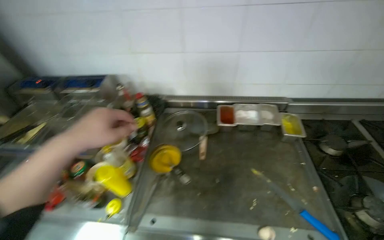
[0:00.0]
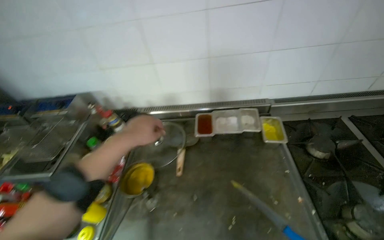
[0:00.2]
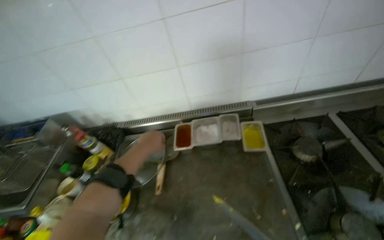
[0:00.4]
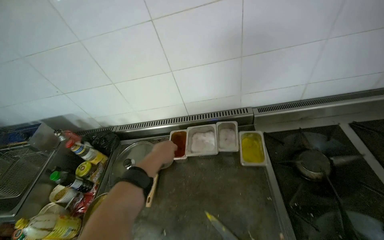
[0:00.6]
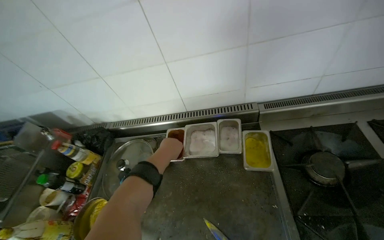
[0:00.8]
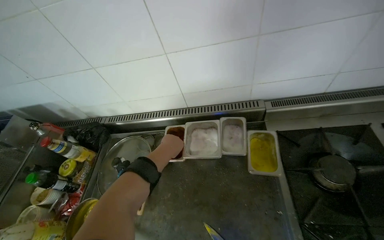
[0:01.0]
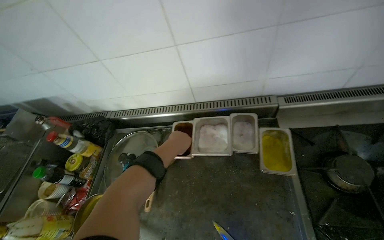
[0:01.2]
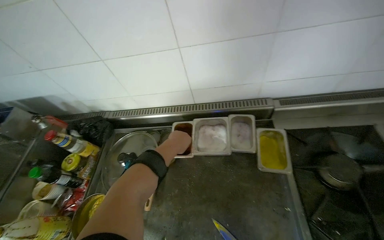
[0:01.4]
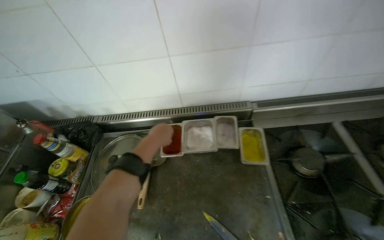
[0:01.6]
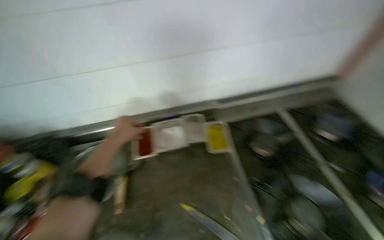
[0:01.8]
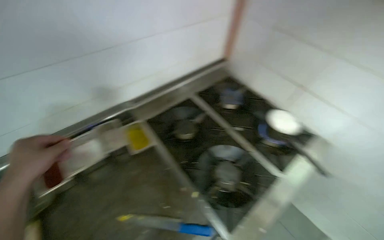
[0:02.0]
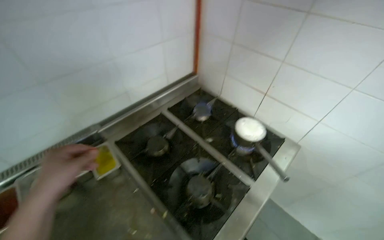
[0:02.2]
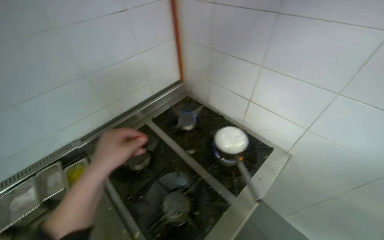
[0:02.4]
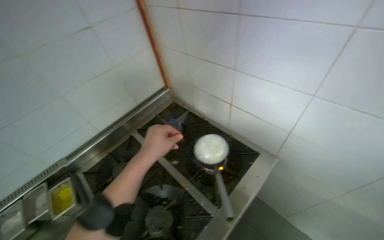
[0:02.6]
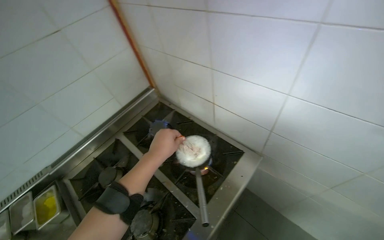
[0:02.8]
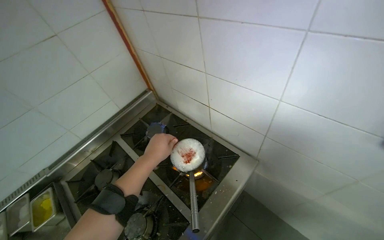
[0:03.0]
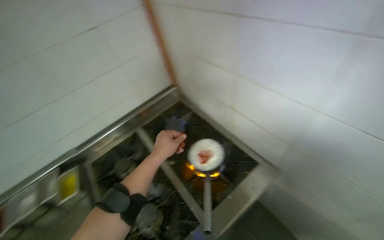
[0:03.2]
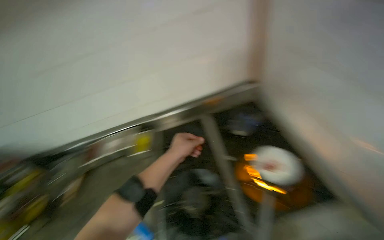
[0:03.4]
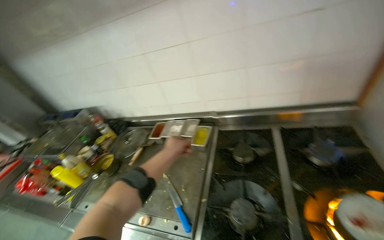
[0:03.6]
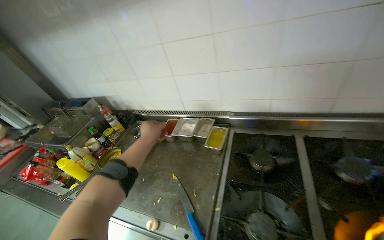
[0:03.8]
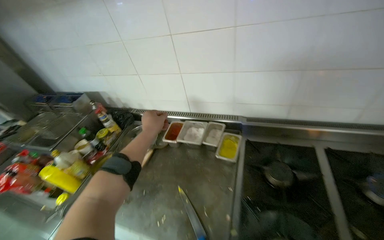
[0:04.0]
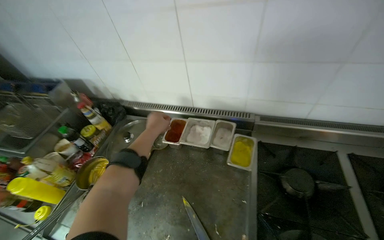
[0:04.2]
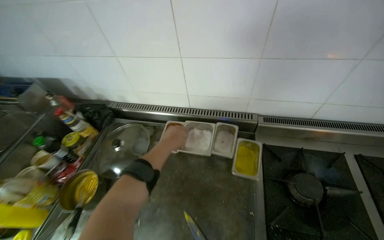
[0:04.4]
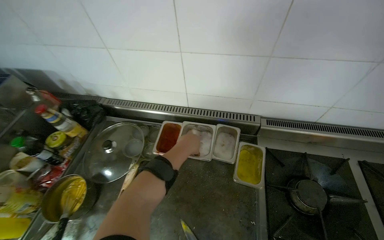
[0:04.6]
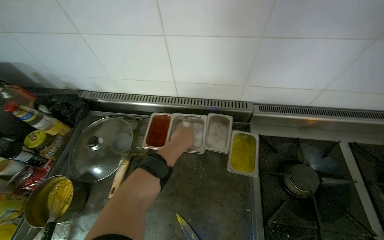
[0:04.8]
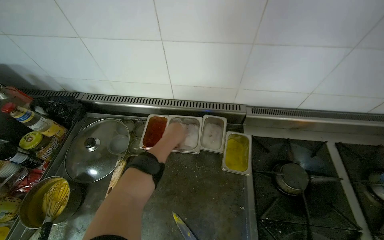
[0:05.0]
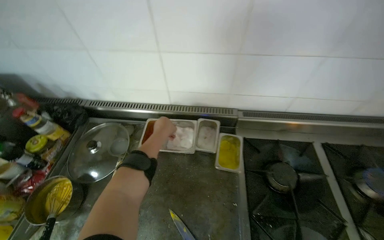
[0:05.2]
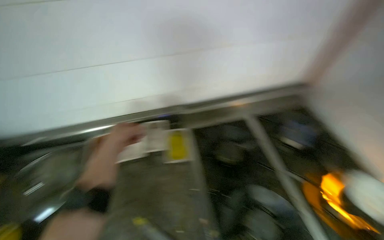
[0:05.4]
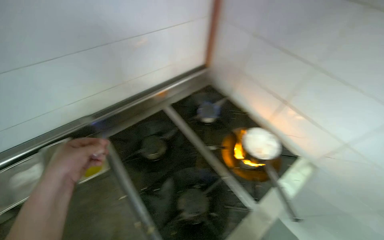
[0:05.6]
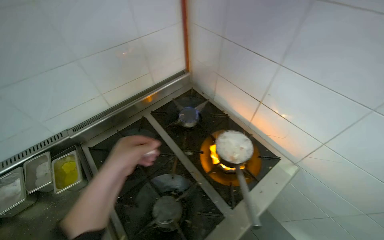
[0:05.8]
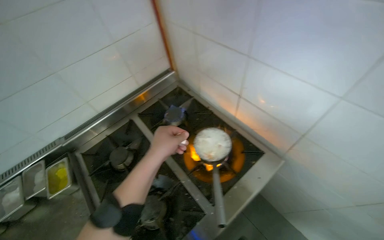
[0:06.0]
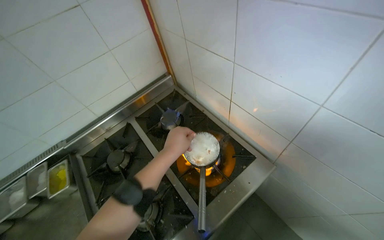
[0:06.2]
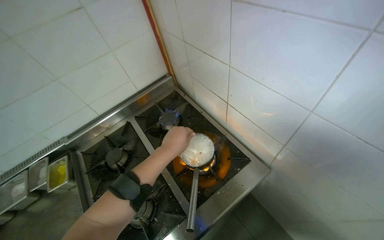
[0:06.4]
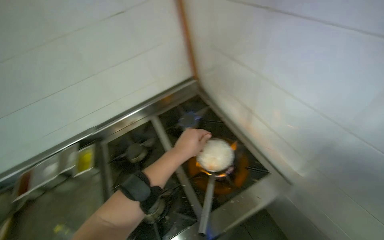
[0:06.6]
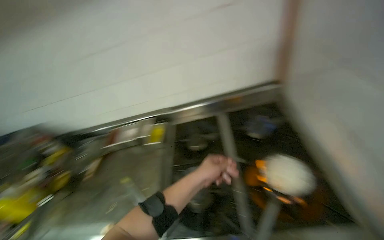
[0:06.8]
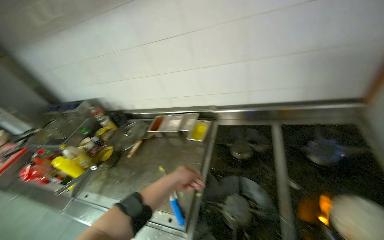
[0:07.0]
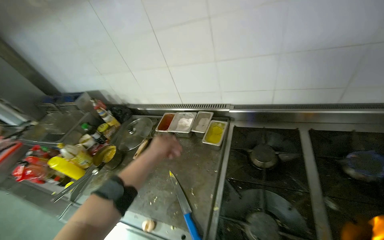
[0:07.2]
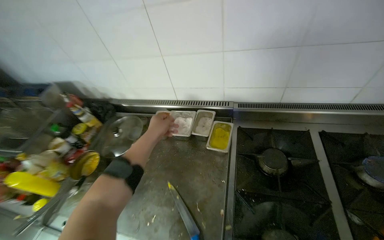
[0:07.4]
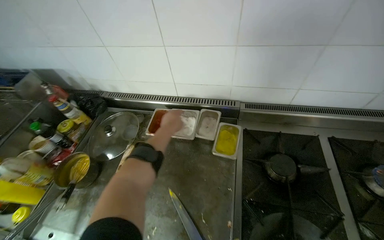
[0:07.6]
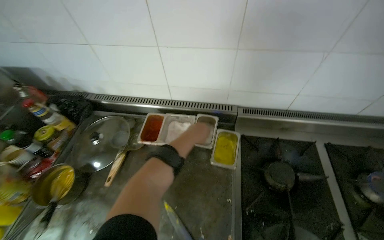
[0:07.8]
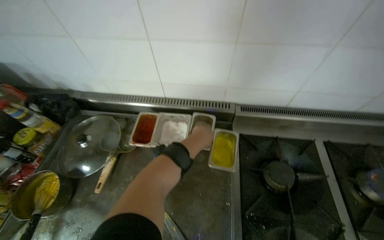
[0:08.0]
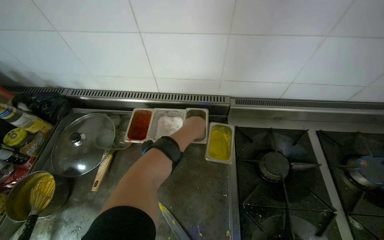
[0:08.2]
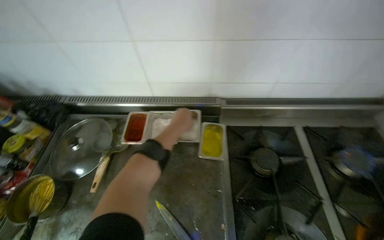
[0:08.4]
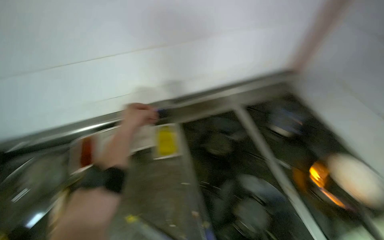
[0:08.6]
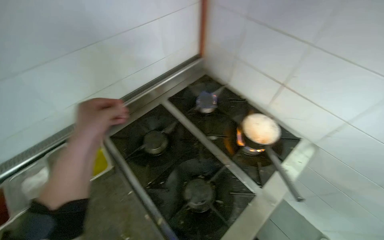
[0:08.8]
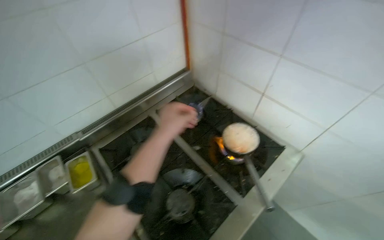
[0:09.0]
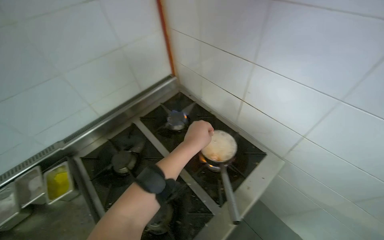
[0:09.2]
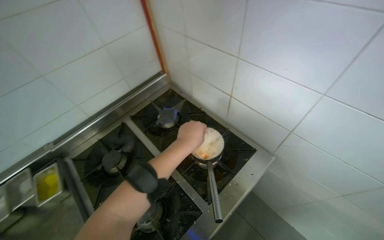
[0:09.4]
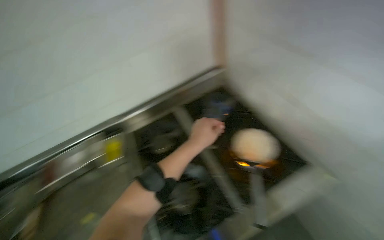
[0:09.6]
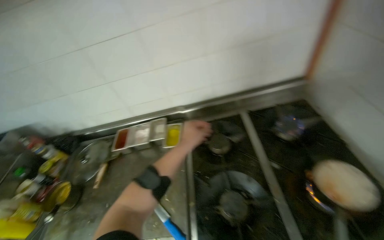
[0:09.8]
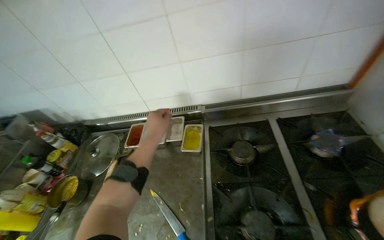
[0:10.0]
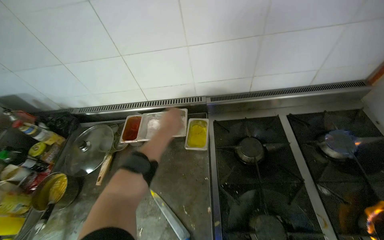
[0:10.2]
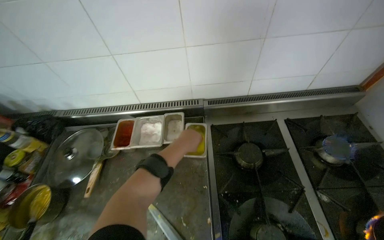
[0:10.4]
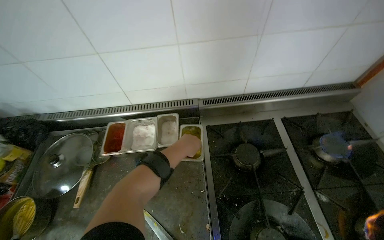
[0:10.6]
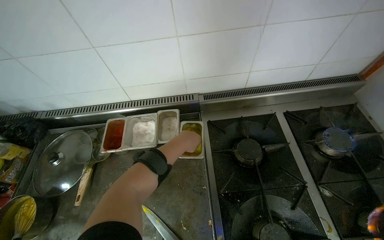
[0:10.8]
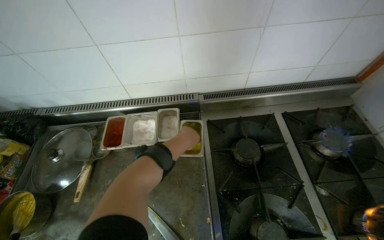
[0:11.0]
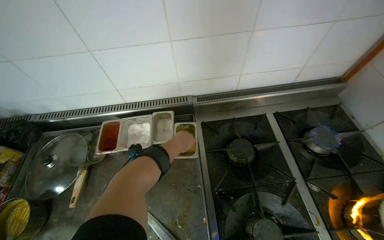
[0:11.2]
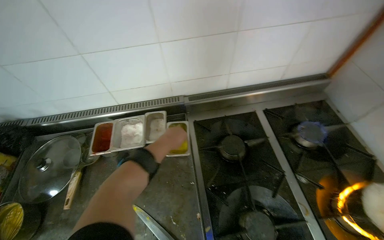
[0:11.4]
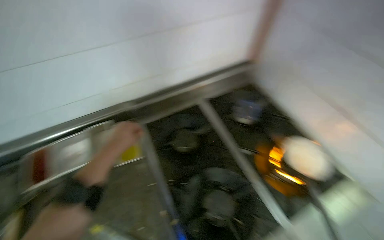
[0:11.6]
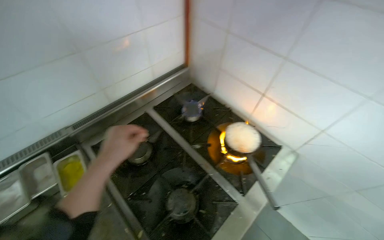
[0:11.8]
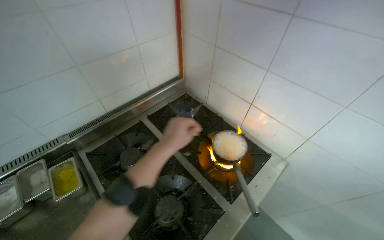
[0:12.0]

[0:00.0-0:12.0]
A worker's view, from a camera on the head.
Job: preparing food.
The whole recording: Preparing and serving instant noodles. The worker adds ingredients, stirs, and serves the instant noodles into a bowl.
0:00.0 to 0:01.6: The wearer moves approximately 40 cm.
0:01.6 to 0:03.0: The wearer moves some 80 cm. The head rotates roughly 45 degrees to the right.
0:03.0 to 0:04.4: The wearer moves about 80 cm. The head turns to the left by approximately 60 degrees. The camera pitches downward, by some 15 degrees.
0:04.4 to 0:06.0: The camera is carried some 60 cm. The head rotates some 50 degrees to the right.
0:06.0 to 0:07.6: The wearer moves about 50 cm. The head rotates some 50 degrees to the left.
0:07.6 to 0:09.0: The wearer's head swings roughly 55 degrees to the right.
0:09.0 to 0:10.4: The left hand goes about 35 cm farther from the camera.
0:10.4 to 0:12.0: The wearer looks approximately 40 degrees further to the right.

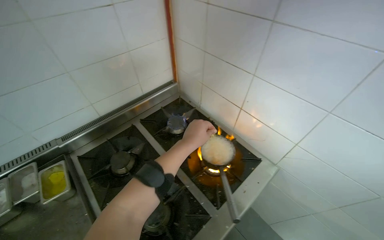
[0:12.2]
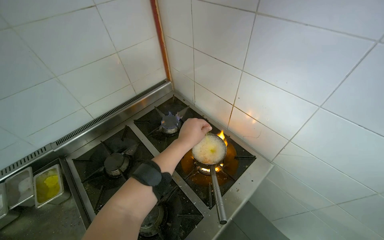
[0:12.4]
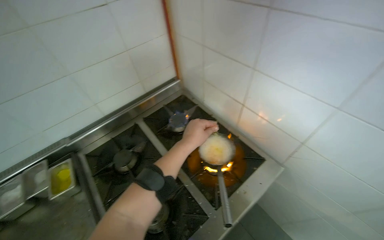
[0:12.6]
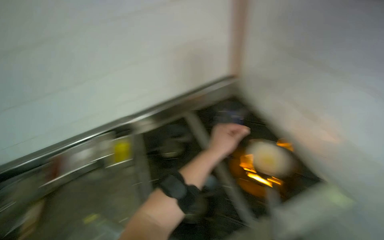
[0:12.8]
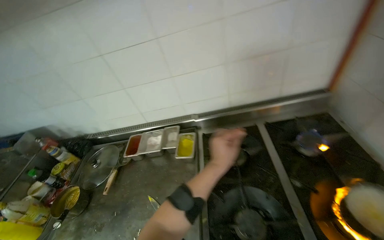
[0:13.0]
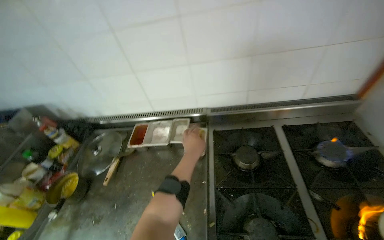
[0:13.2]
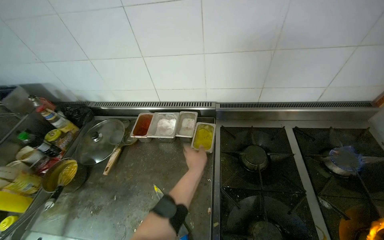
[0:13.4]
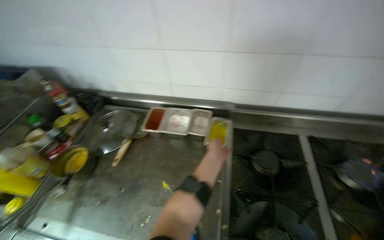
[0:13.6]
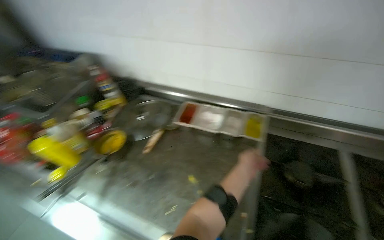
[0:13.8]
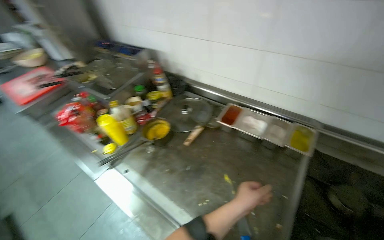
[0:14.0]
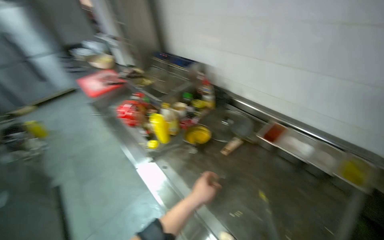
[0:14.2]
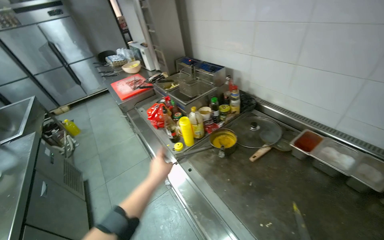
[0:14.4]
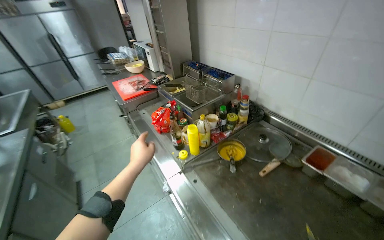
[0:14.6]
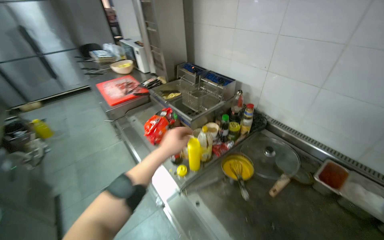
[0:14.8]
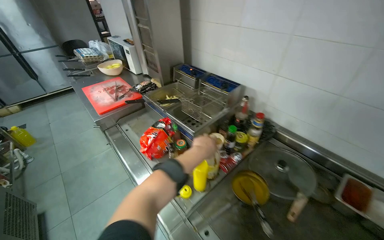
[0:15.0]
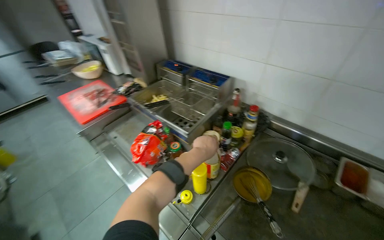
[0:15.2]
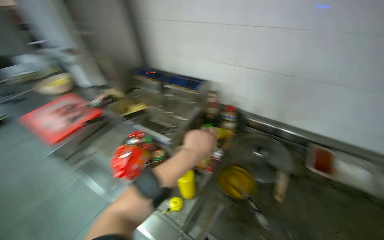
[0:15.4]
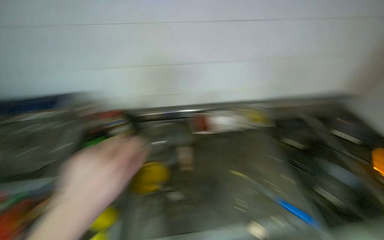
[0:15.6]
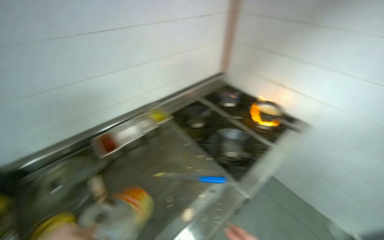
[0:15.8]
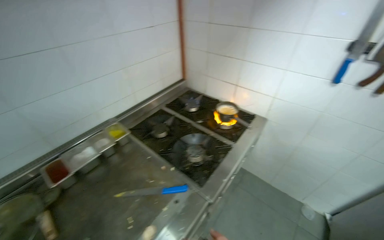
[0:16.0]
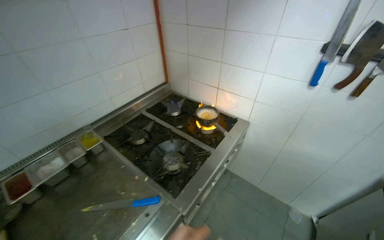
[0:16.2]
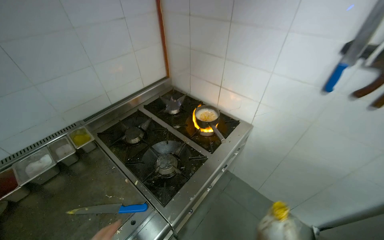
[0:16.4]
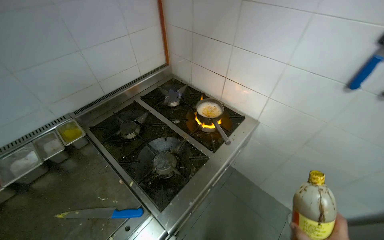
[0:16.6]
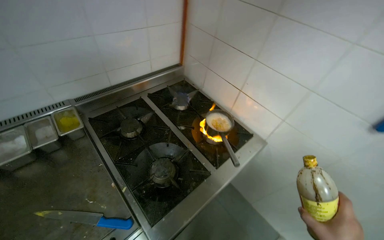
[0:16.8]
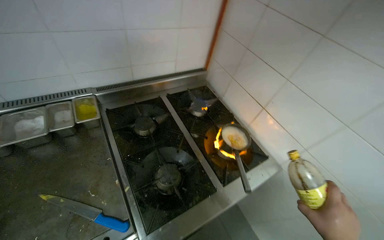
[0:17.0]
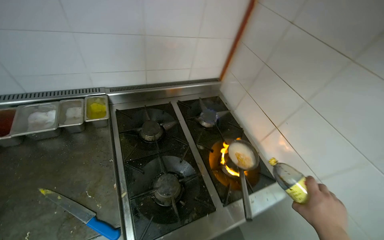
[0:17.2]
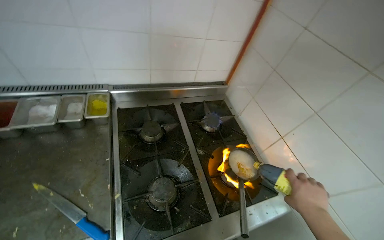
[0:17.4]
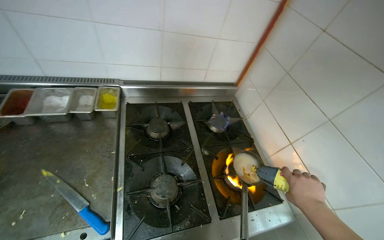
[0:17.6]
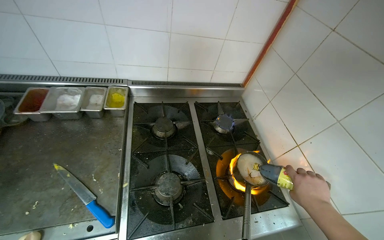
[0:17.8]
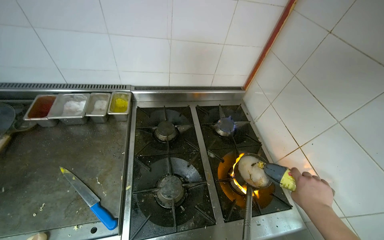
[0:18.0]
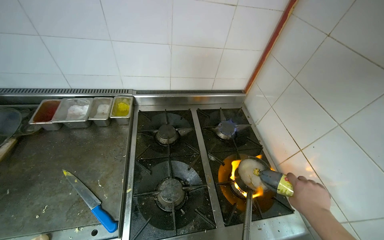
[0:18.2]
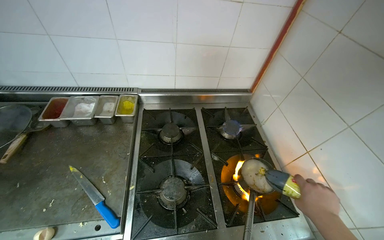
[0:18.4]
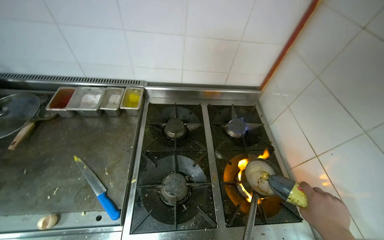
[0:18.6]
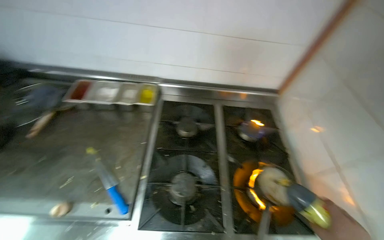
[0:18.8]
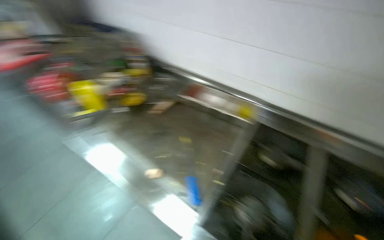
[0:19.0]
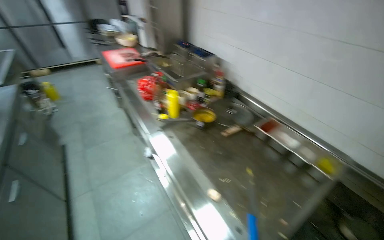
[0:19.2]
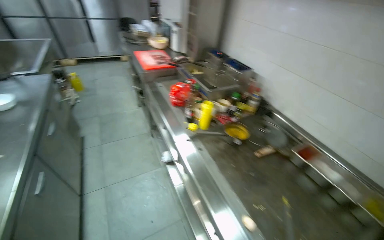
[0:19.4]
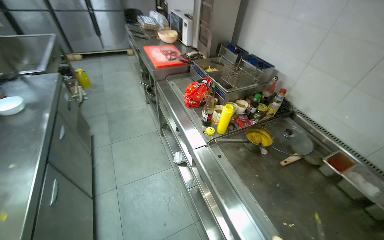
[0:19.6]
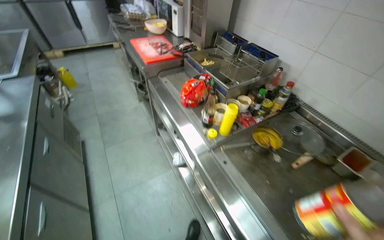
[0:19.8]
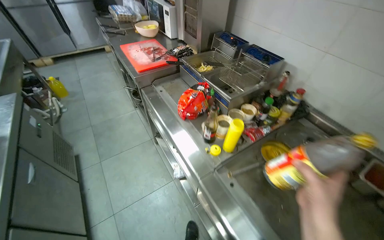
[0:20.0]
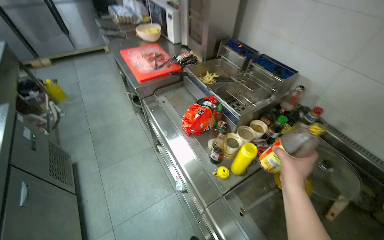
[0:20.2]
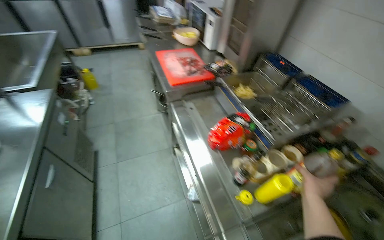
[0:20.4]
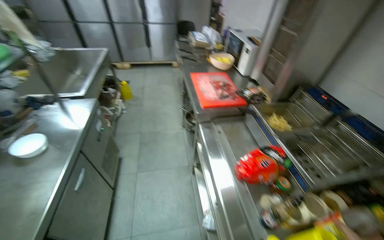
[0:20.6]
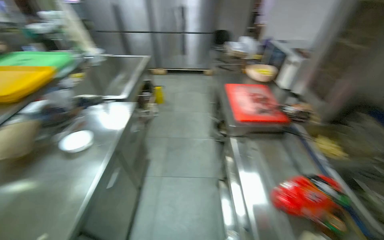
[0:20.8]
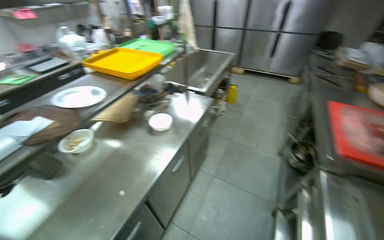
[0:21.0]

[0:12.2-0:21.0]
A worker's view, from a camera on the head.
Job: preparing food.
The whole recording: Preparing and serving instant noodles. The worker adds ingredients, stirs, and serves the instant noodles into a bowl.
0:12.2 to 0:13.6: The head rotates some 55 degrees to the left.
0:13.6 to 0:15.2: The wearer moves some 70 cm. The wearer's head swings some 30 degrees to the left.
0:15.2 to 0:16.6: The wearer moves about 70 cm. The wearer looks some 75 degrees further to the right.
0:16.6 to 0:18.0: The wearer looks approximately 35 degrees further to the left. The wearer looks roughly 15 degrees further upward.
0:18.0 to 0:19.6: The camera travels about 70 cm. The wearer looks roughly 75 degrees further to the left.
0:19.6 to 0:21.0: The camera is carried roughly 60 cm. The wearer's head swings about 55 degrees to the left.
